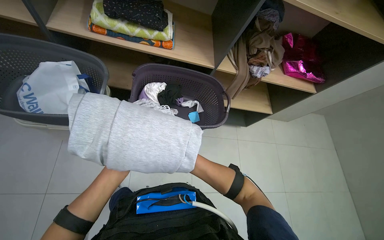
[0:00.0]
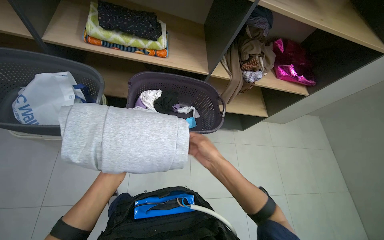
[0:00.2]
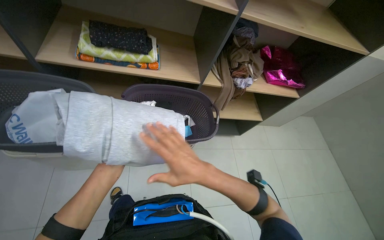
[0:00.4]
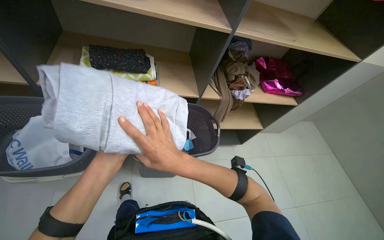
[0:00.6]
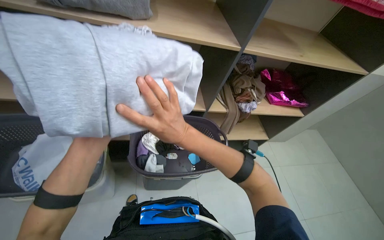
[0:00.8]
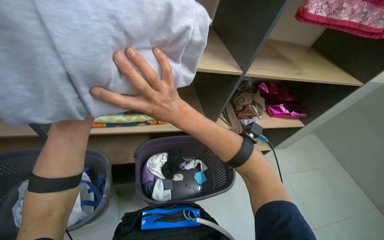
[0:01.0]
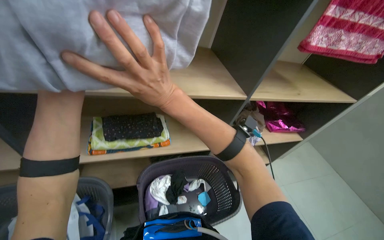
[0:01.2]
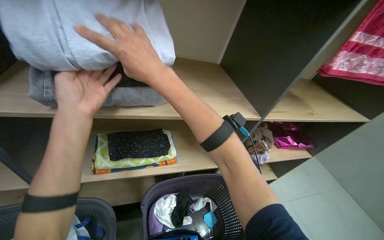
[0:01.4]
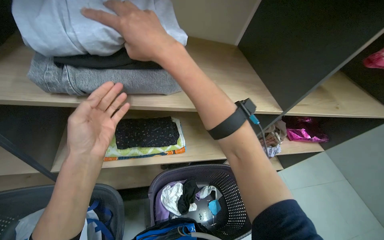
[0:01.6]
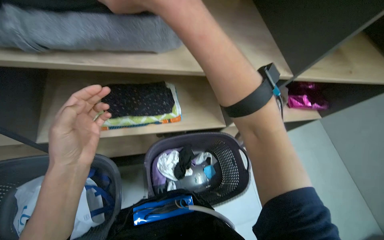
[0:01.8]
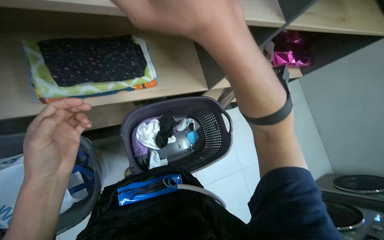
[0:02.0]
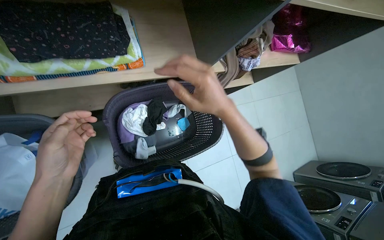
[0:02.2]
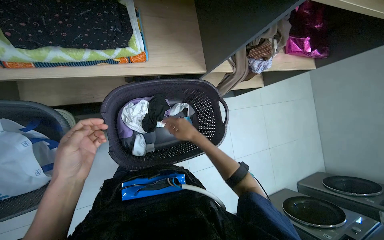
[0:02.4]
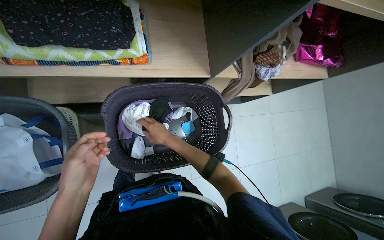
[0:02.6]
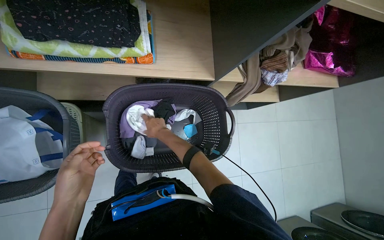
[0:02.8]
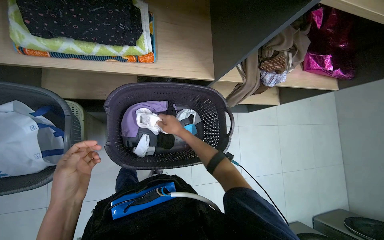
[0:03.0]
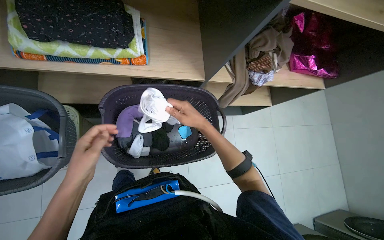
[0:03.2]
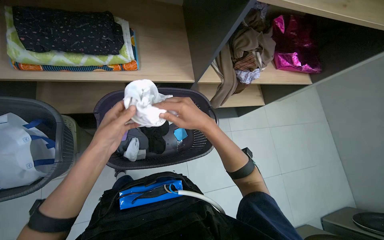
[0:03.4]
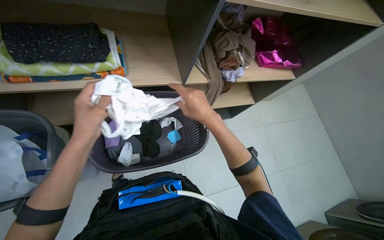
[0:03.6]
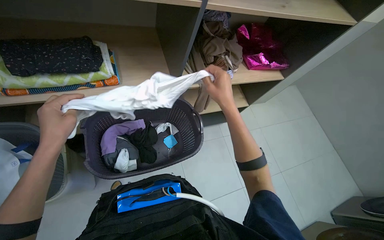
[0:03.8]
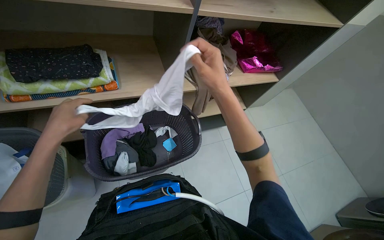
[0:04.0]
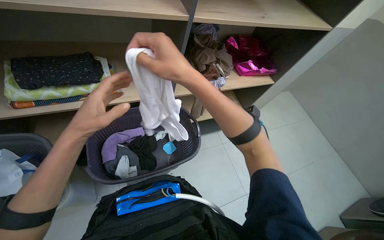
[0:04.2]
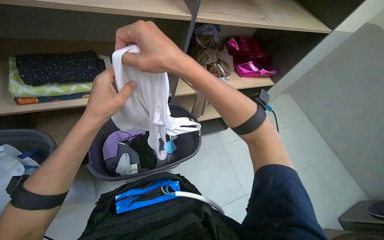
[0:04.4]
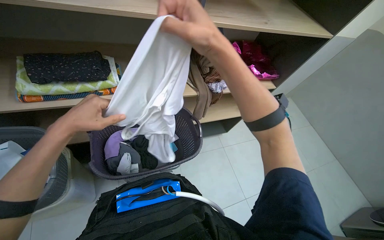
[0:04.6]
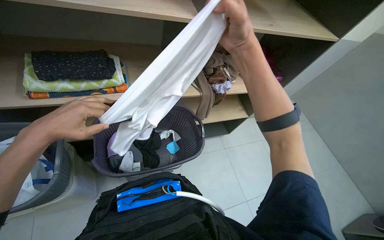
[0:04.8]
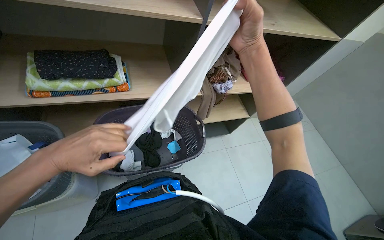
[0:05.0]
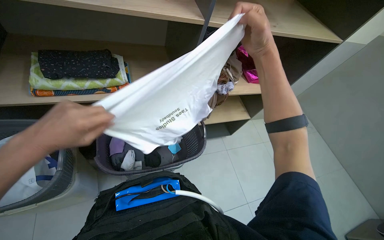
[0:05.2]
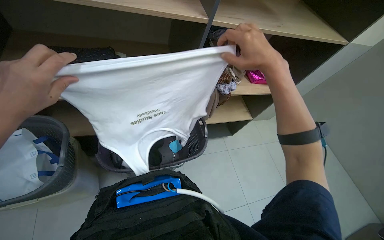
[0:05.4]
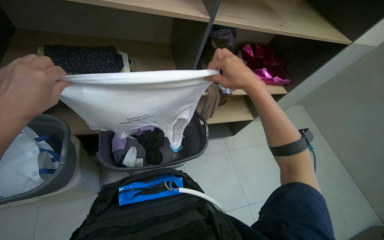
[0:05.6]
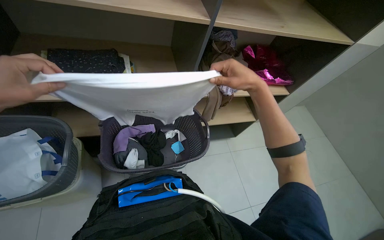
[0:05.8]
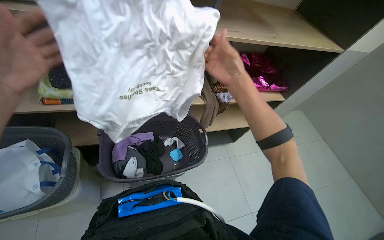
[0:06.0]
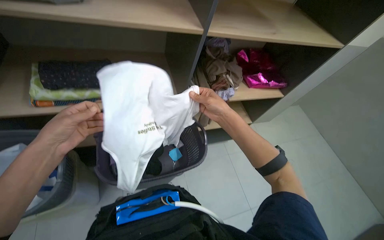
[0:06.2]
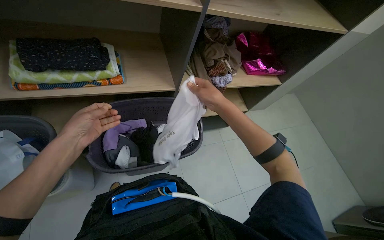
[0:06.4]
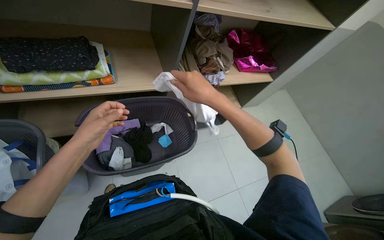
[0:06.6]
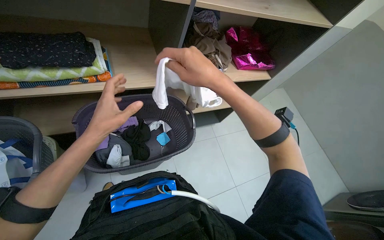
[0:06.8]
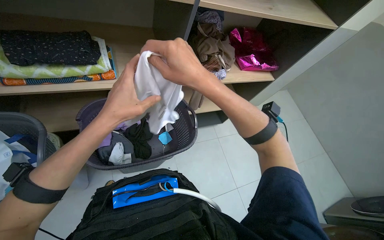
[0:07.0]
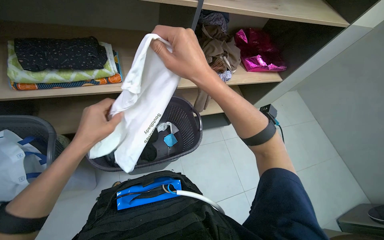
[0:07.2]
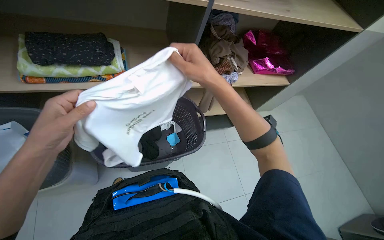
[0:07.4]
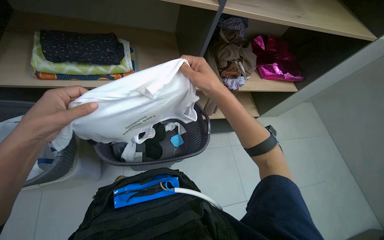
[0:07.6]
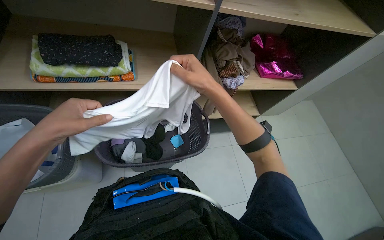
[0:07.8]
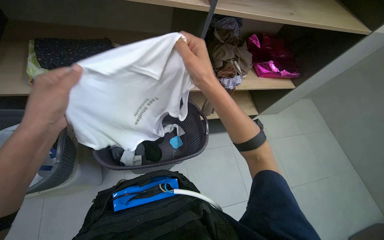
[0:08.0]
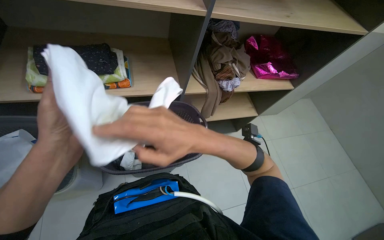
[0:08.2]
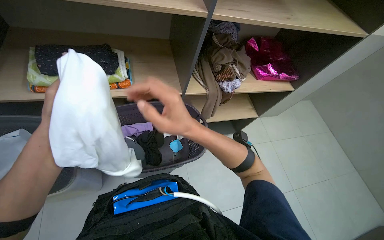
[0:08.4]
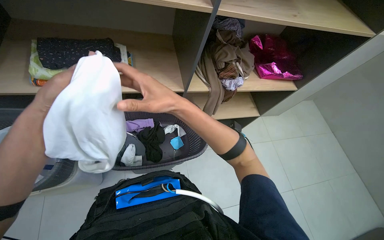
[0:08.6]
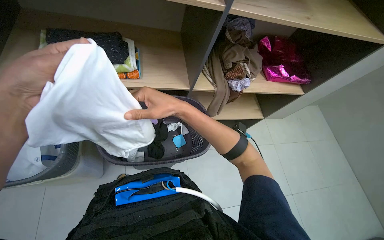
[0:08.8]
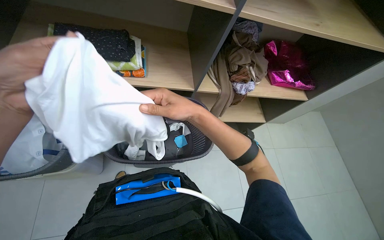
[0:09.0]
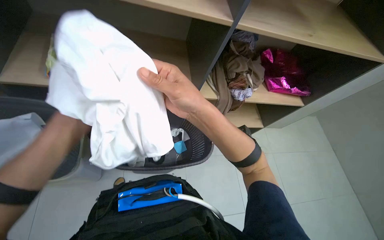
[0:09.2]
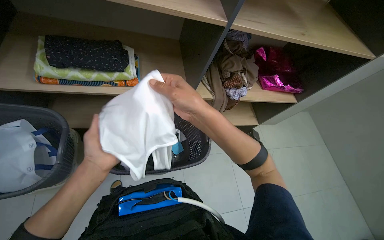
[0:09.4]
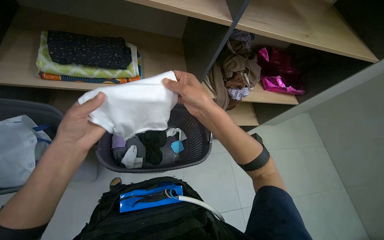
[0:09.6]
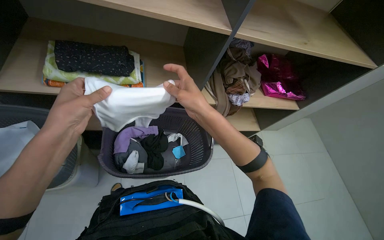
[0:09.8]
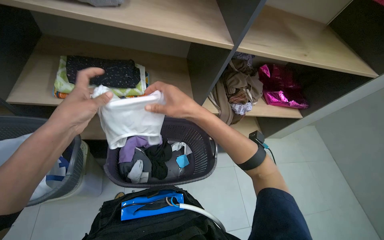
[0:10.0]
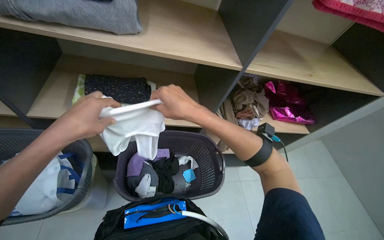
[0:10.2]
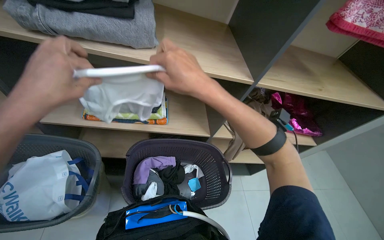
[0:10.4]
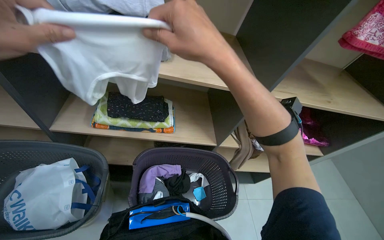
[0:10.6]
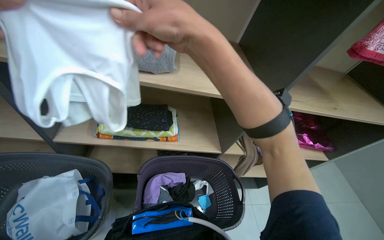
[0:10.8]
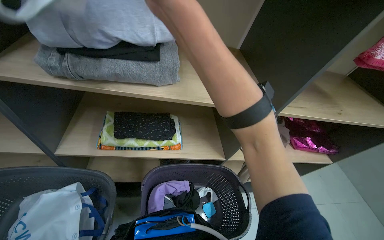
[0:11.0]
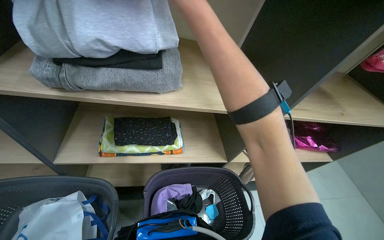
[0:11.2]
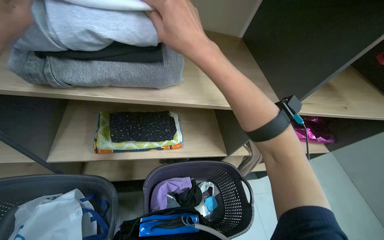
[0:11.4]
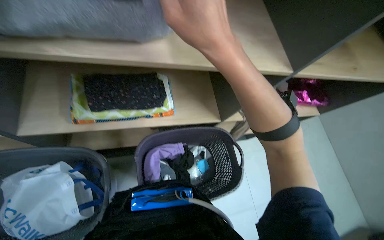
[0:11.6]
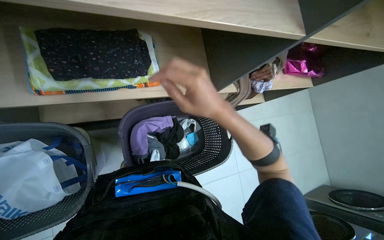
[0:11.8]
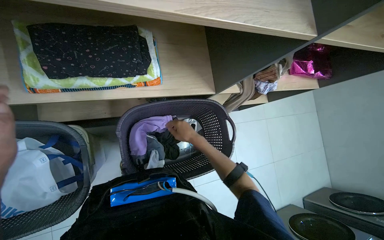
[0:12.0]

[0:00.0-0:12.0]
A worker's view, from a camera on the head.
Job: managing laundry.
The whole recording: Folding and stacking laundry. The worker folds various clothes from a basket and stacks them onto shelves.
0:00.0 to 0:01.6: The view tips upward by approximately 25 degrees. The right hand moves up the picture, nearer to the camera and to the left, about 70 cm. The left hand goes approximately 50 cm up the picture.
0:01.6 to 0:03.0: The camera pitches downward, by about 30 degrees.
0:03.0 to 0:04.4: The view tilts roughly 20 degrees upward. The left hand travels up the picture and to the right by approximately 25 cm. Meanwhile the right hand shifts about 50 cm nearer to the camera.
0:04.4 to 0:06.0: The right hand shifts about 10 cm to the right.
0:06.0 to 0:07.6: The right hand goes nearer and farther, approximately 15 cm each way, reversing 2 times.
0:07.6 to 0:09.0: The right hand moves about 15 cm nearer to the camera and comes back.
0:09.0 to 0:10.4: The camera pitches upward, by some 20 degrees. The right hand goes nearer and farther, roughly 10 cm each way, reversing 2 times.
0:10.4 to 0:12.0: The view tips downward by about 20 degrees.

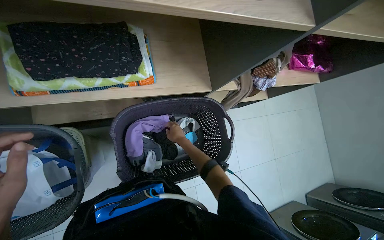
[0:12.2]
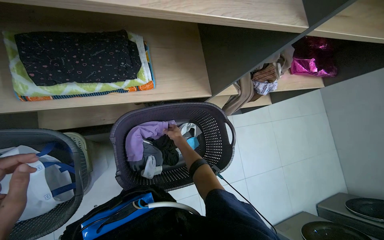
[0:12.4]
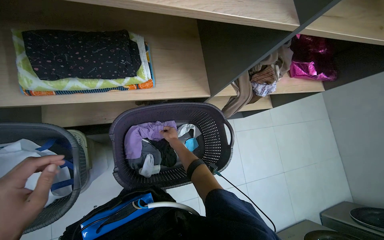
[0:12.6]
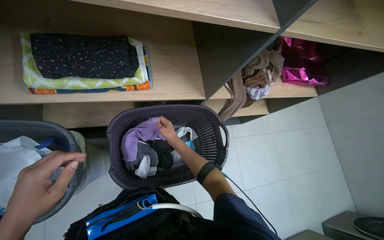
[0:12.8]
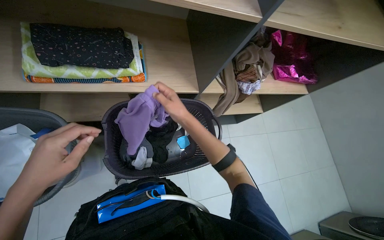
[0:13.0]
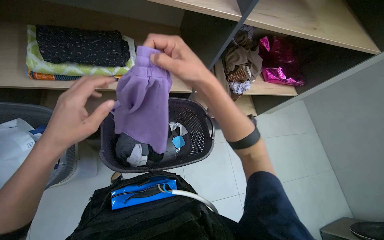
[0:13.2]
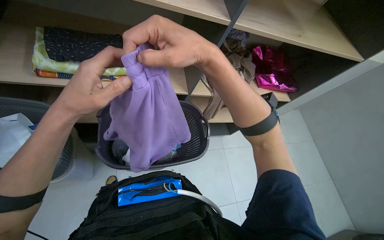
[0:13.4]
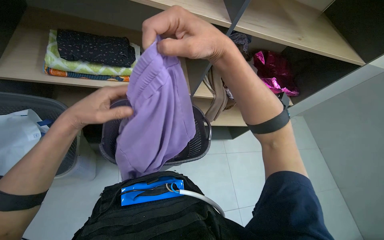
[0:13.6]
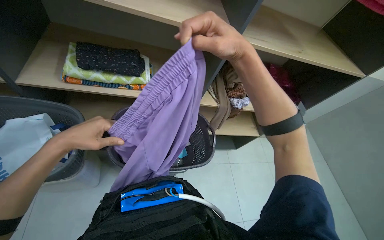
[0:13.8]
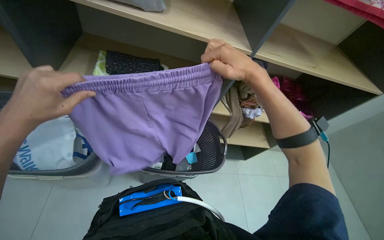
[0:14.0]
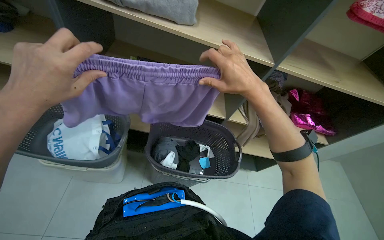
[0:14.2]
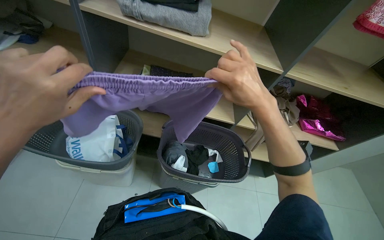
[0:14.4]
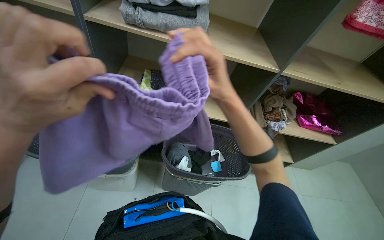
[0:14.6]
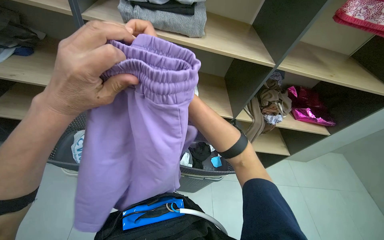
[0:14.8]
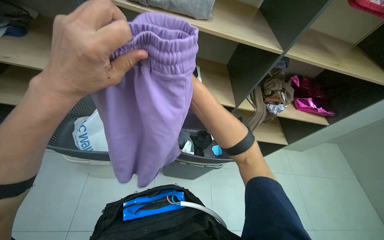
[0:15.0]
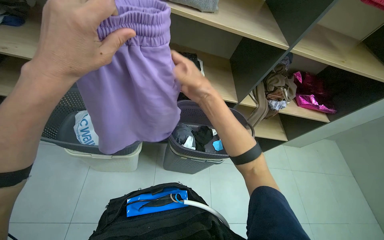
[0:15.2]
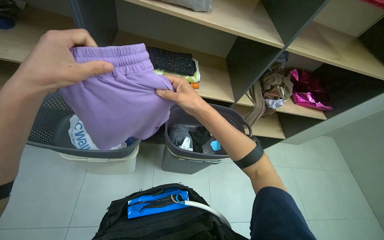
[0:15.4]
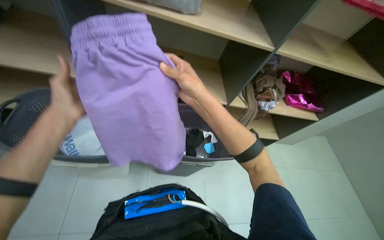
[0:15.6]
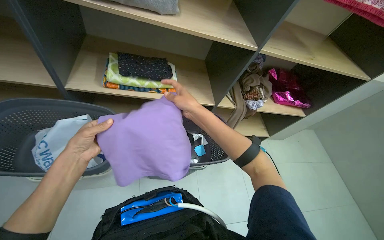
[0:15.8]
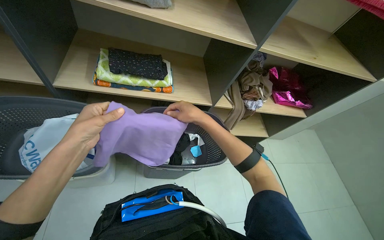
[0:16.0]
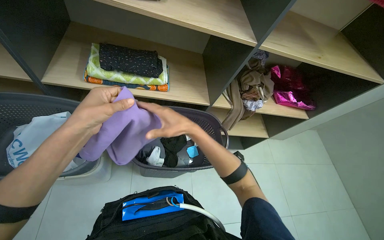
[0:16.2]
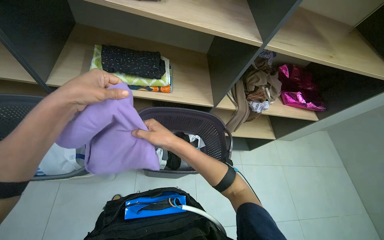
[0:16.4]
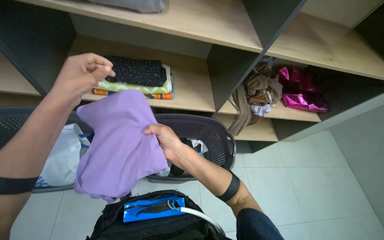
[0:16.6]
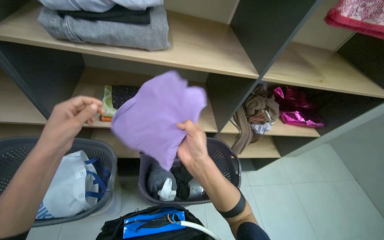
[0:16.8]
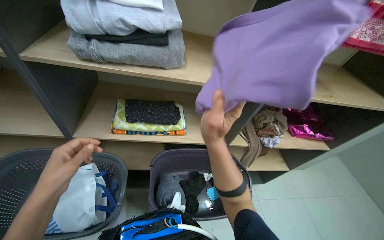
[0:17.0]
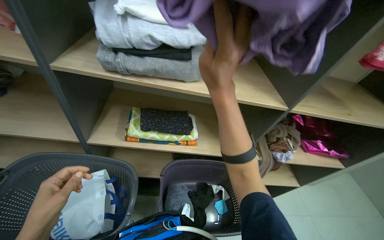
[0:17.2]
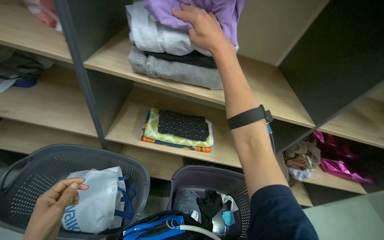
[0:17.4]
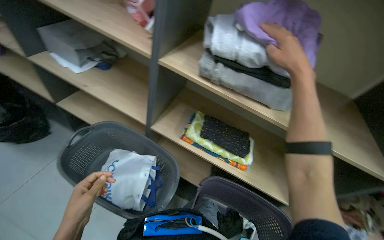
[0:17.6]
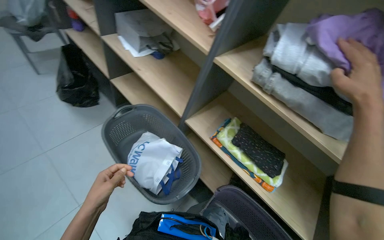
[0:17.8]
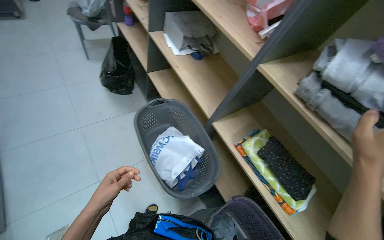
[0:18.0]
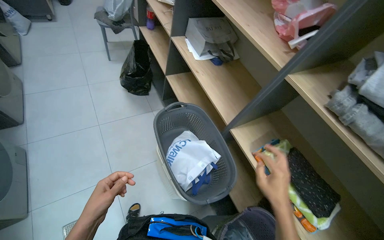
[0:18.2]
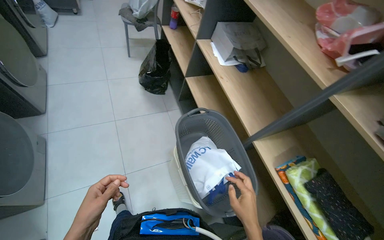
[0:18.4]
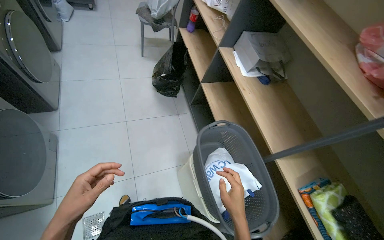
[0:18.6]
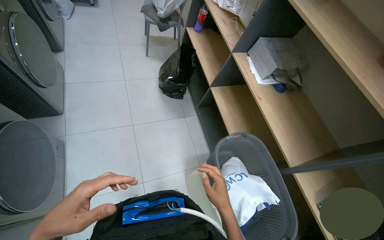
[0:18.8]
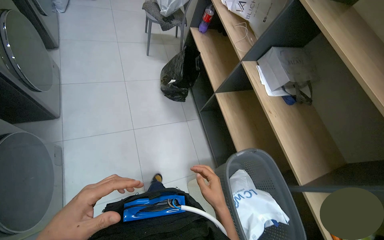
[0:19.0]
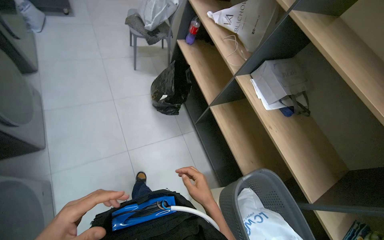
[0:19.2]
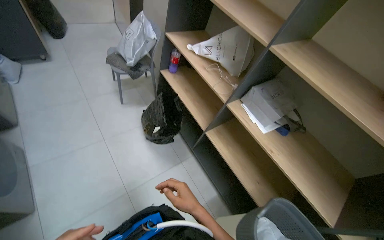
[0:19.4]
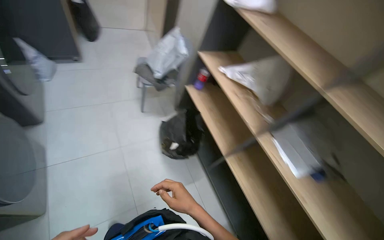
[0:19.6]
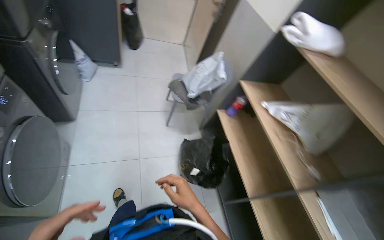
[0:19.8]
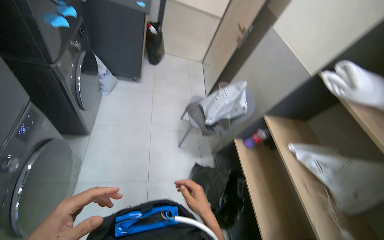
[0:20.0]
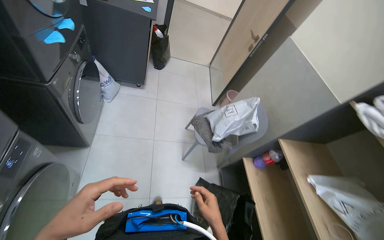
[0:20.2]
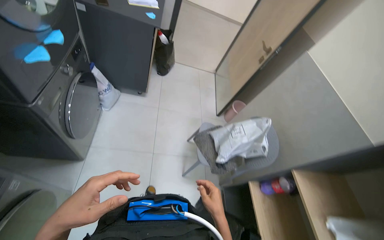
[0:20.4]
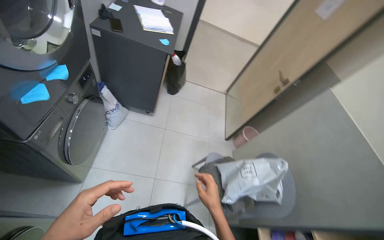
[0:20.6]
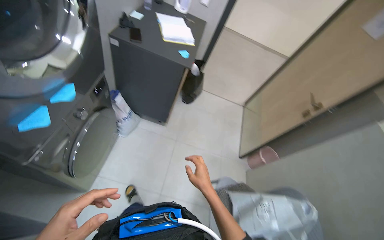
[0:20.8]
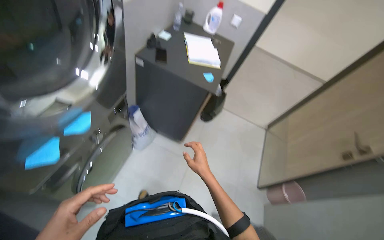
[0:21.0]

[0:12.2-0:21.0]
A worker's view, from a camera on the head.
Job: managing laundry.
The whole recording: Folding and stacking laundry. The worker folds various clothes from a basket and stacks them onto shelves.
0:12.2 to 0:13.6: The wearer looks approximately 20 degrees further upward. The right hand is displaced nearer to the camera by roughly 50 cm.
0:15.2 to 0:16.6: The left hand shifts approximately 15 cm farther from the camera.
0:16.6 to 0:18.0: The head rotates about 60 degrees to the left. The wearer looks approximately 15 degrees further upward.
0:18.0 to 0:19.6: The camera is carried some 90 cm.
0:19.6 to 0:21.0: The camera is carried about 1 m. The head turns to the left by approximately 45 degrees. The view tips upward by roughly 15 degrees.
